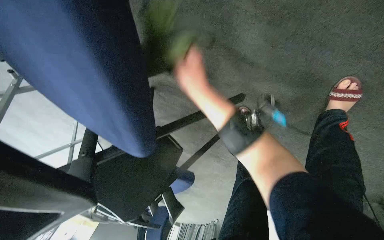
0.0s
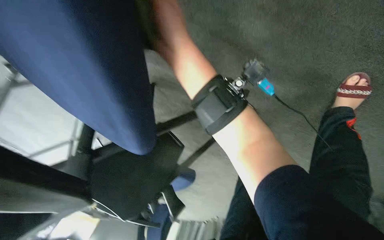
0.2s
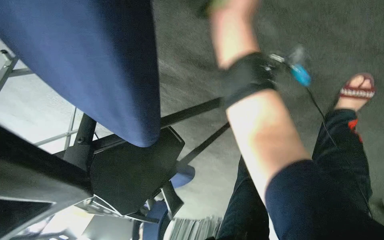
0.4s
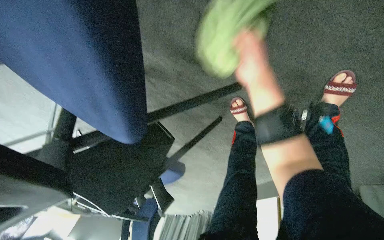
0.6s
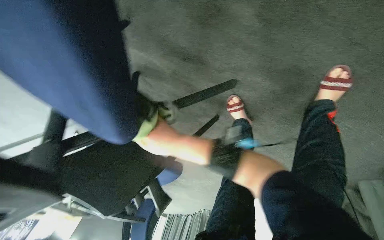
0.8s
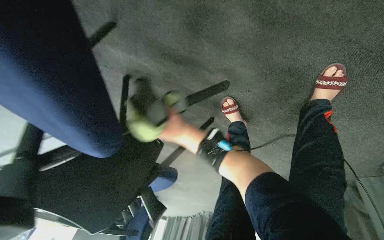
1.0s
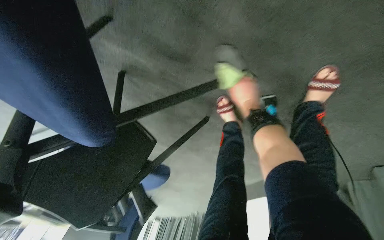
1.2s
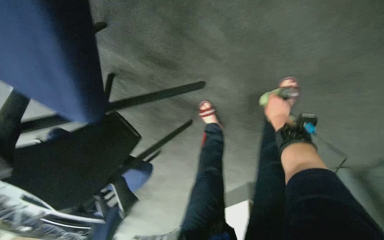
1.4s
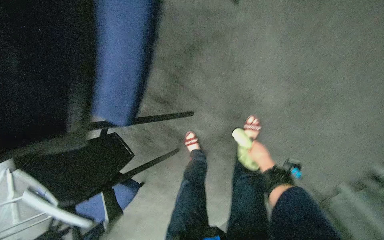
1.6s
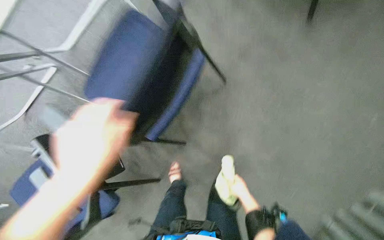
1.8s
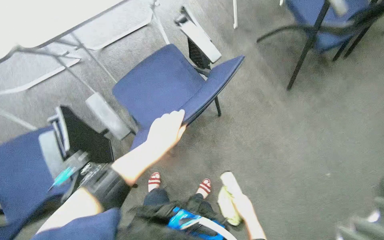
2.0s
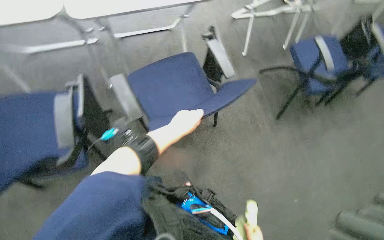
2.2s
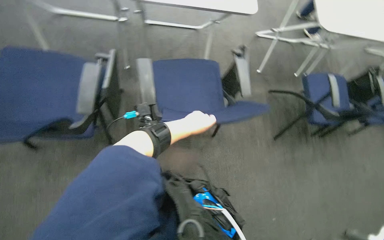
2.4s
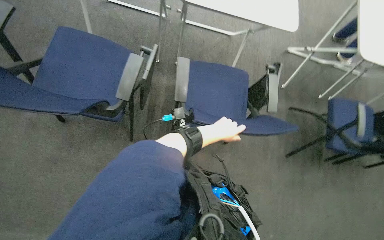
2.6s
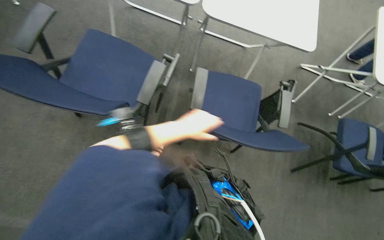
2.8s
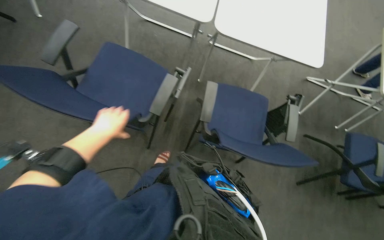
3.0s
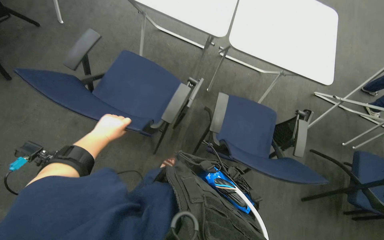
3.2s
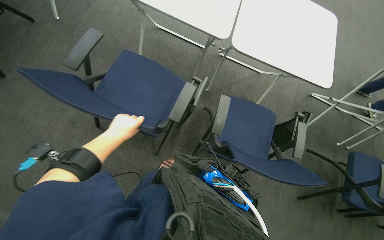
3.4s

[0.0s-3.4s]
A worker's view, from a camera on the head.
Job: wiping surfaces.
The whole recording: Wiping conference room tables. The worker wipes multiple conference room tables with a cloth.
0.0s to 1.6s: The view pans to the right by approximately 15 degrees. The view tilts about 20 degrees upward.
1.6s to 3.4s: The head travels about 50 cm. The view pans to the right by roughly 20 degrees. The view tips upward by about 30 degrees. Everything in view rotates approximately 65 degrees clockwise.

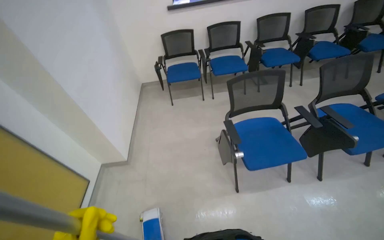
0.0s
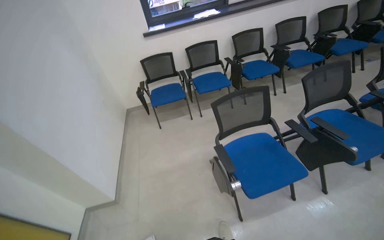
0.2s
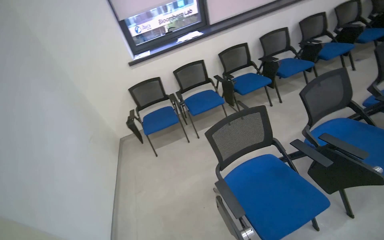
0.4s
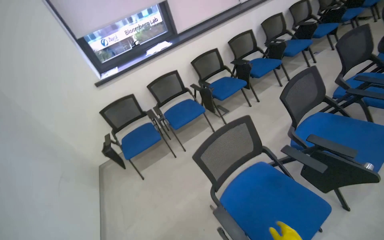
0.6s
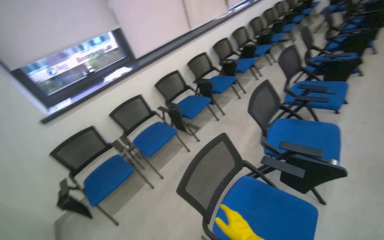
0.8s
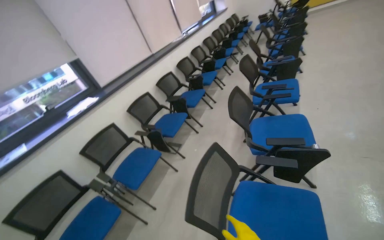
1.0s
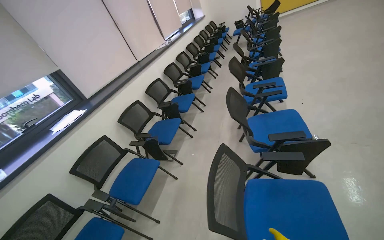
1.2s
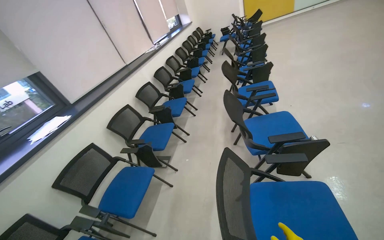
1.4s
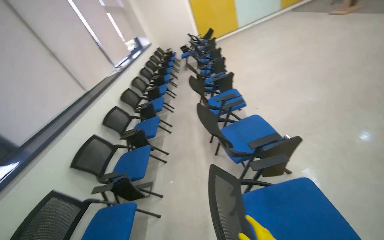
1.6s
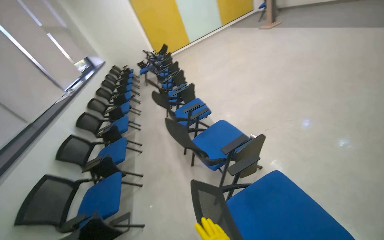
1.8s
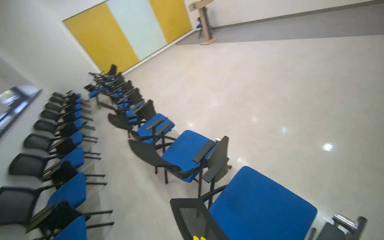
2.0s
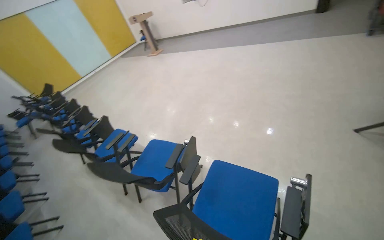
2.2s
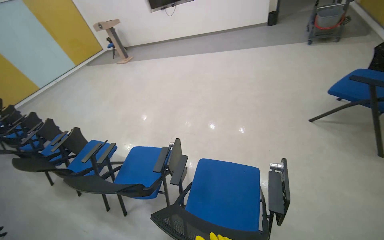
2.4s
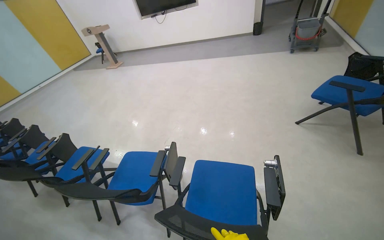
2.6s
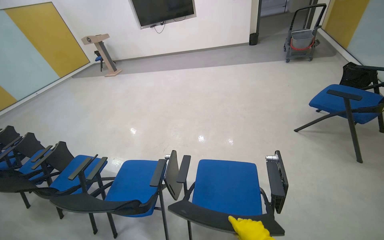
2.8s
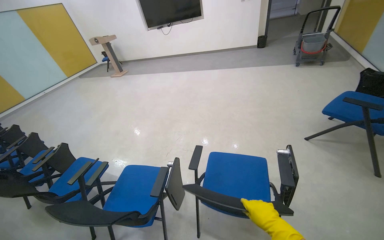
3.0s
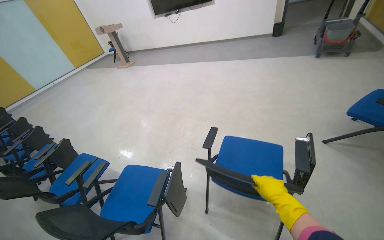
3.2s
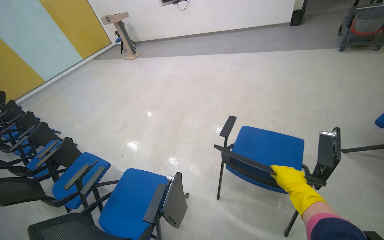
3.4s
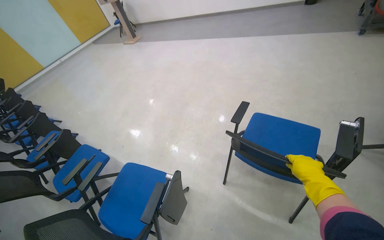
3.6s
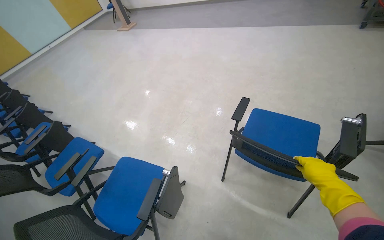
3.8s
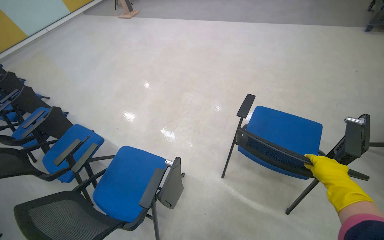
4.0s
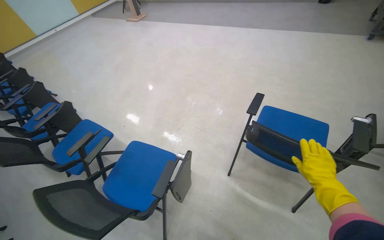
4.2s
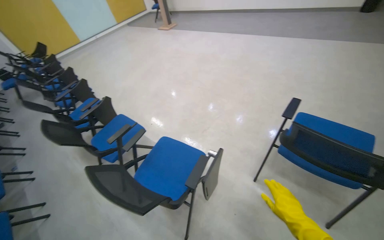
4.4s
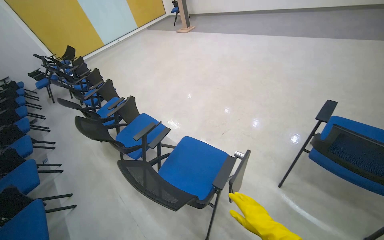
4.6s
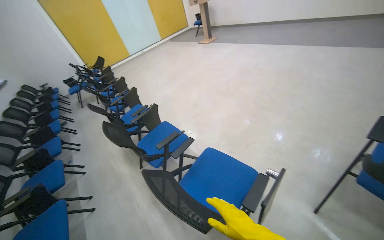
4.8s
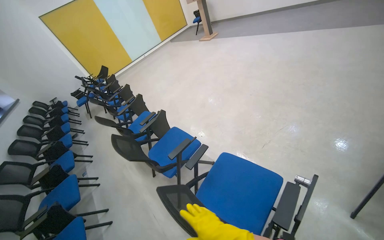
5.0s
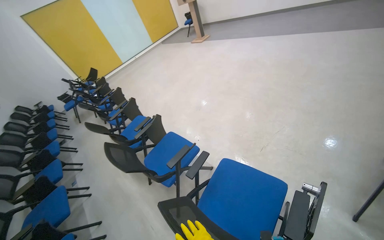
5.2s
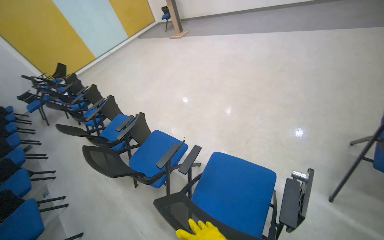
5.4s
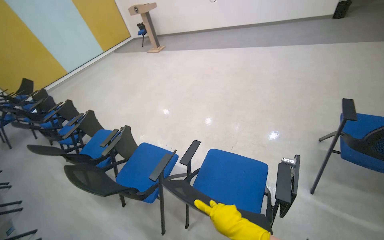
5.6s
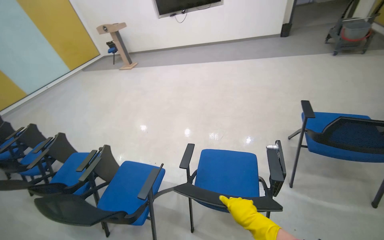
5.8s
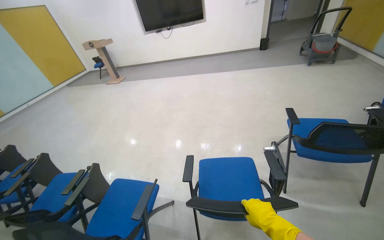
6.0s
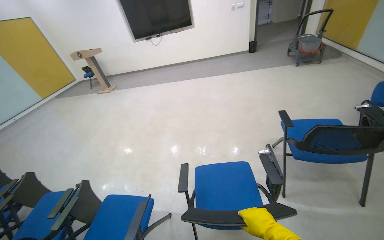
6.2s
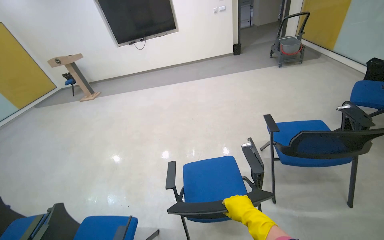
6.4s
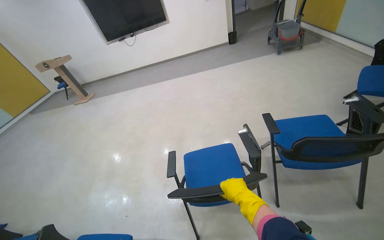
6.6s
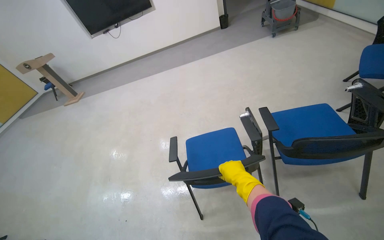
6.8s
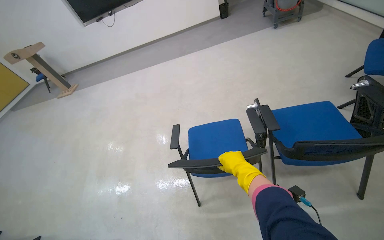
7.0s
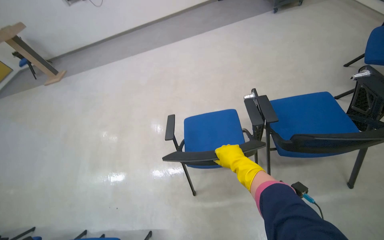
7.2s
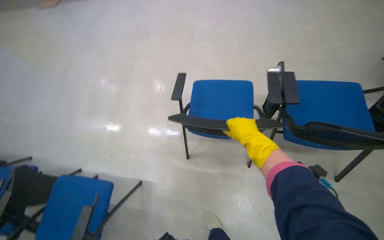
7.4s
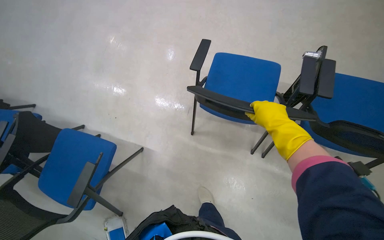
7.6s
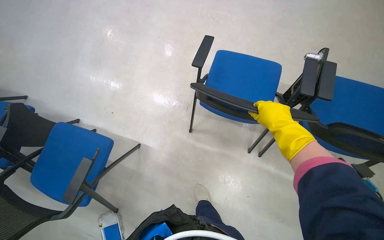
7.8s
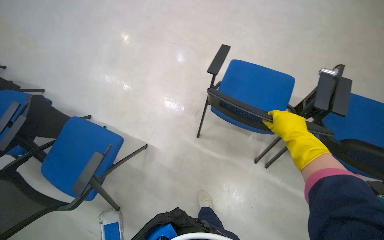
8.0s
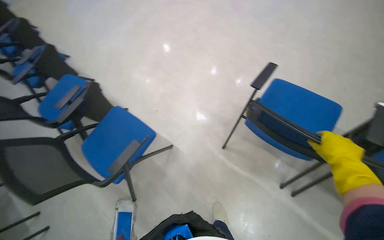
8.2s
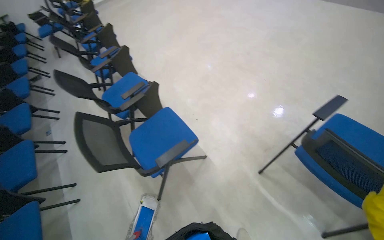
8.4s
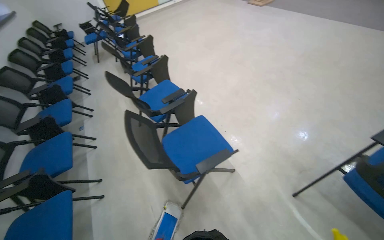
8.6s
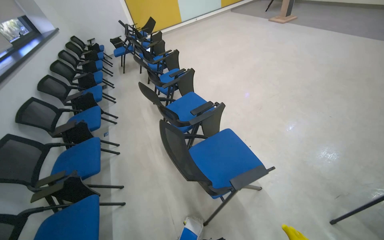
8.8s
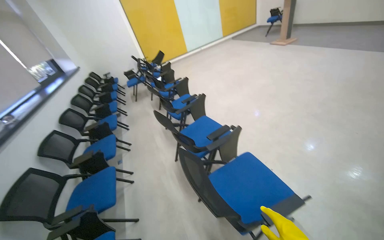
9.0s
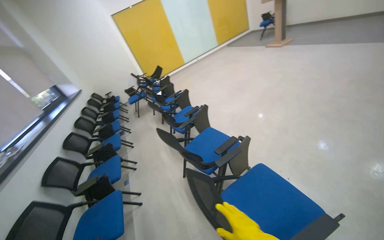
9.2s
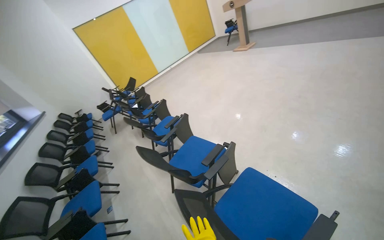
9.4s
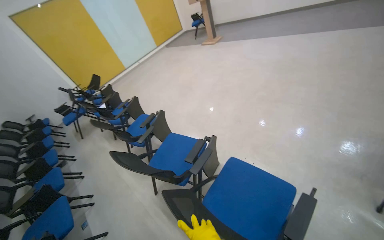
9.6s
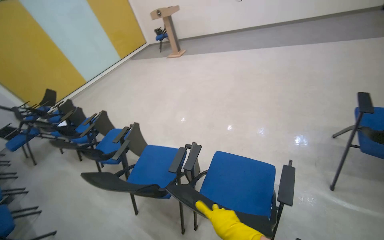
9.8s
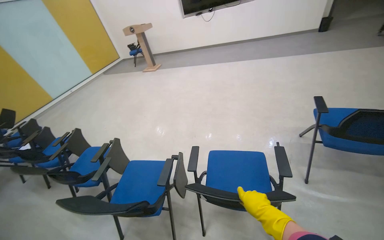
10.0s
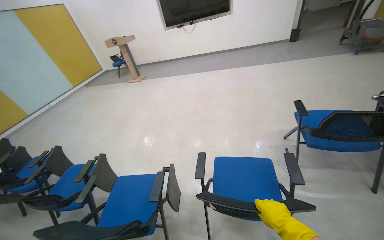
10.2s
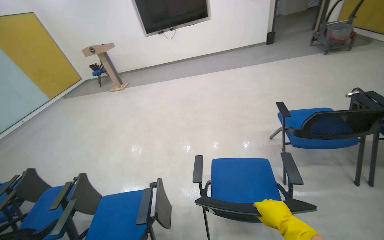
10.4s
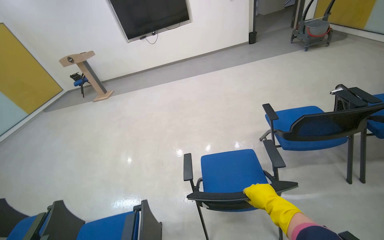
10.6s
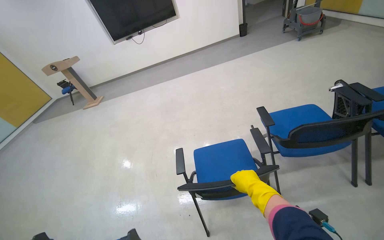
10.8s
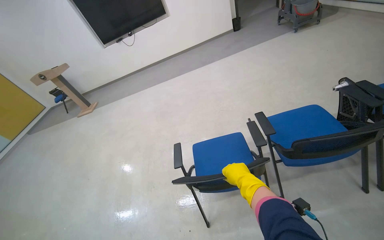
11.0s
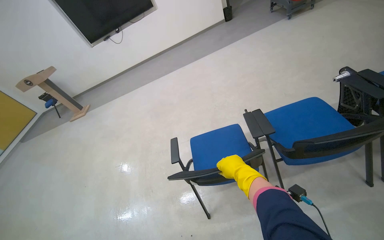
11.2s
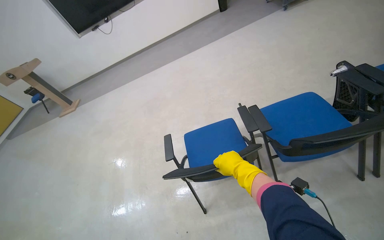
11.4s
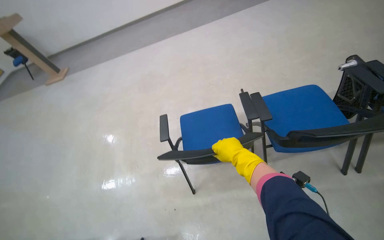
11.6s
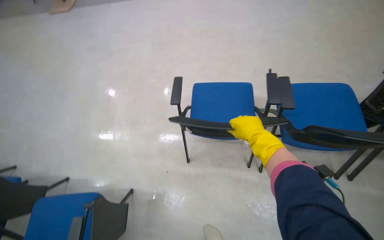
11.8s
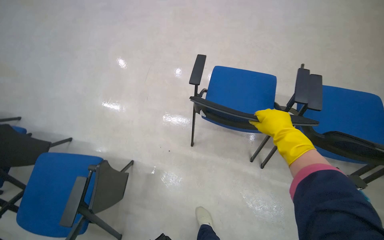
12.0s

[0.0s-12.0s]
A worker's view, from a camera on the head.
Job: organizing items.
The whole recording: Moving chairs. The worker moves chairs to clear the floor for cleaning.
0.0s to 1.6s: The camera is carried some 90 cm. The wearer looks some 80 degrees further to the right. The camera pitches upward, by roughly 35 degrees.
1.6s to 3.0s: The head turns to the right by approximately 65 degrees. The wearer looks about 20 degrees further upward.
3.0s to 4.4s: The wearer looks approximately 15 degrees further to the left. The view tilts roughly 15 degrees downward.
4.4s to 6.0s: The camera is carried roughly 50 cm. The wearer looks about 25 degrees further to the right. The view tilts roughly 15 degrees upward.
6.0s to 7.6s: The wearer moves some 60 cm. The view tilts approximately 35 degrees downward.
7.6s to 9.0s: The camera is carried approximately 70 cm. The head turns to the left by roughly 45 degrees. The view tips upward by approximately 30 degrees.
9.0s to 10.4s: The wearer looks approximately 60 degrees further to the right. The wearer looks some 20 degrees further upward.
10.4s to 12.0s: The wearer moves about 60 cm. The wearer looks about 30 degrees further downward.

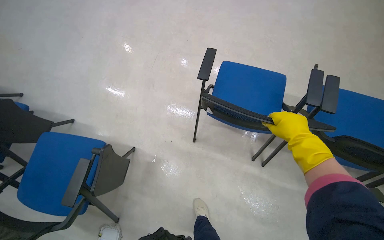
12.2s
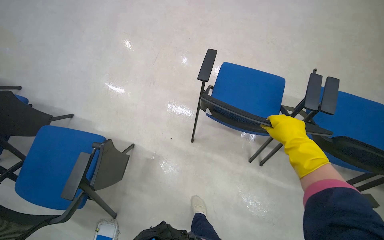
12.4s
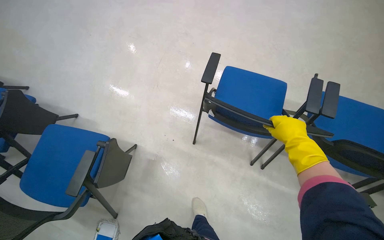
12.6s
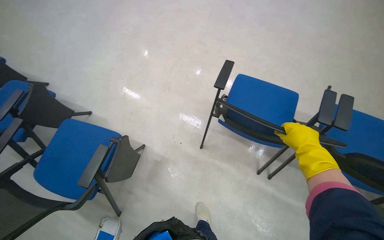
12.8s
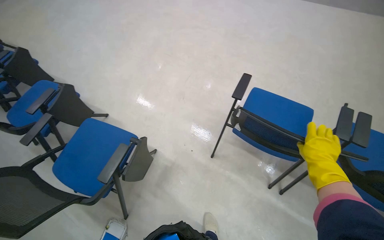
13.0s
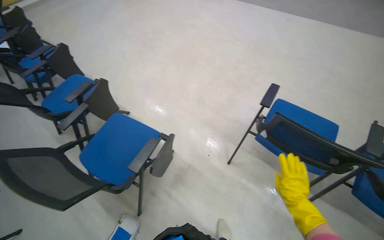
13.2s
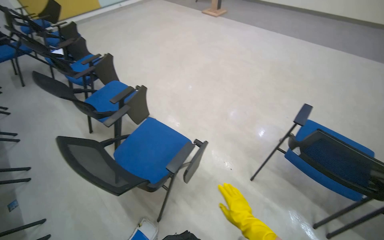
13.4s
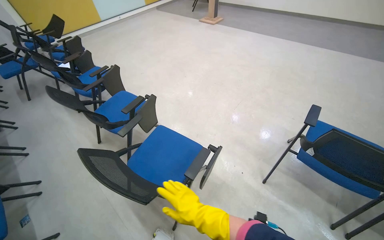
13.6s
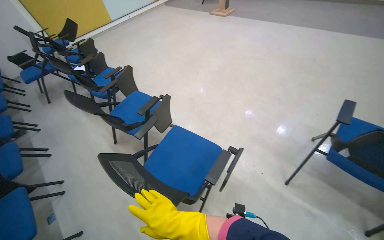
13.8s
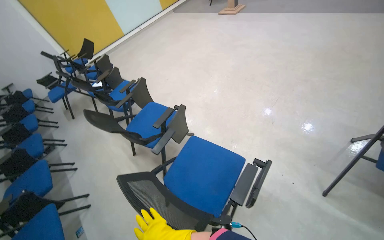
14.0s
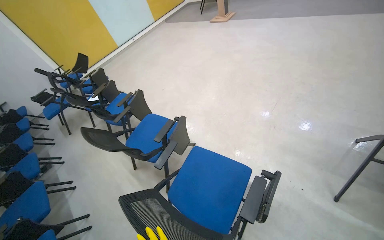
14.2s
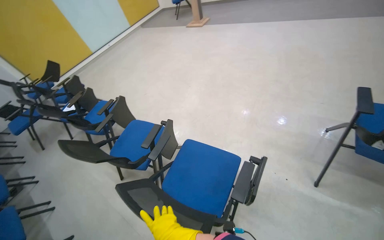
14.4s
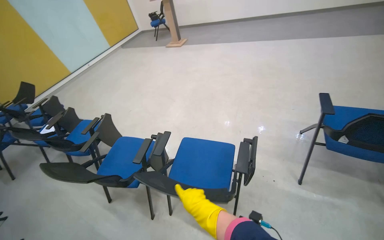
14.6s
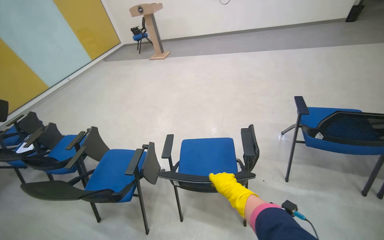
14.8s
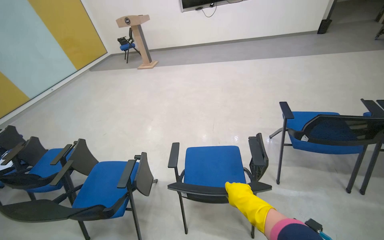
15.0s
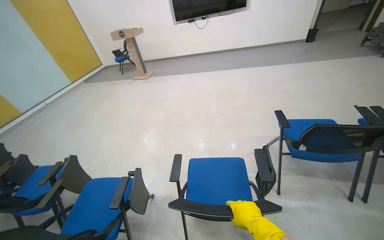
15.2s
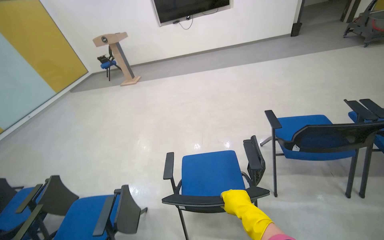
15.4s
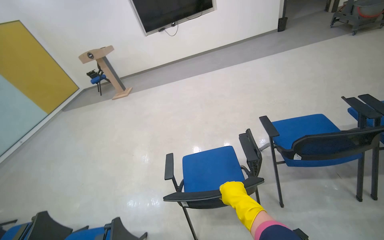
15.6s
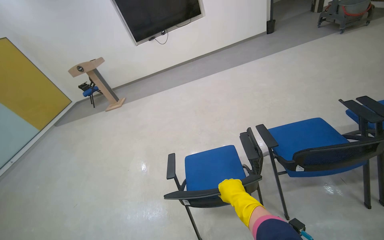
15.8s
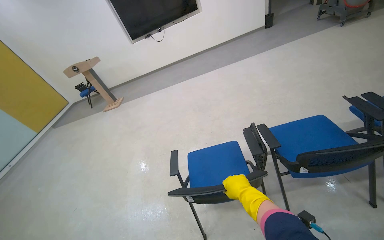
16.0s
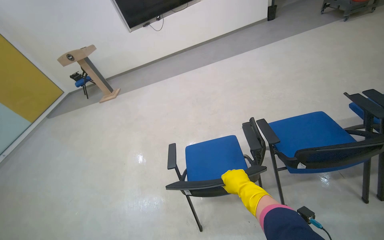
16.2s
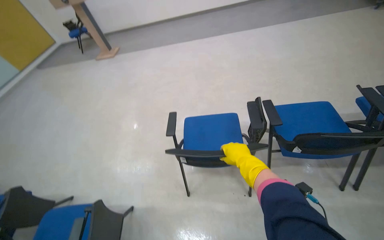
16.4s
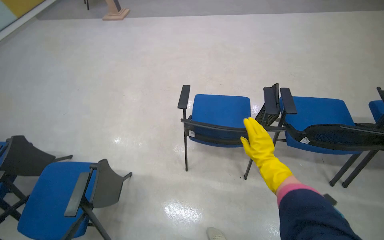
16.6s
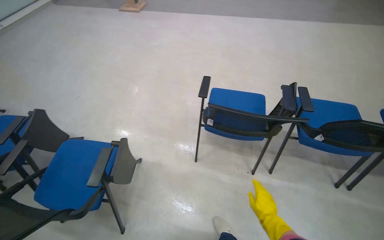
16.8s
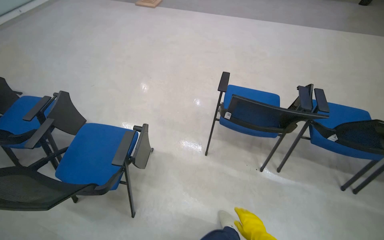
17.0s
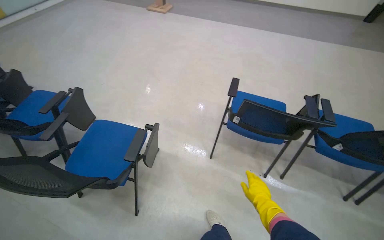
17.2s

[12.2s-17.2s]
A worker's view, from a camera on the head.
Job: organizing items.
The whole recording: Moving chairs. The worker moves chairs to clear the floor for cleaning.
12.2s to 13.8s: The wearer moves to the left, approximately 60 cm. The head turns to the left by some 25 degrees. The wearer looks approximately 20 degrees further upward.
13.8s to 15.6s: The head turns to the right by about 40 degrees. The view tips upward by roughly 20 degrees.
15.6s to 17.2s: The camera is carried some 40 cm. The camera pitches downward, by about 15 degrees. The scene turns approximately 25 degrees clockwise in the picture.
